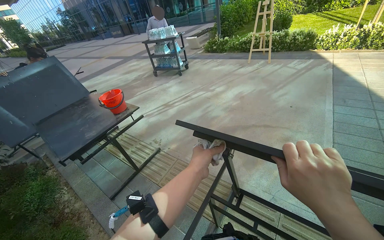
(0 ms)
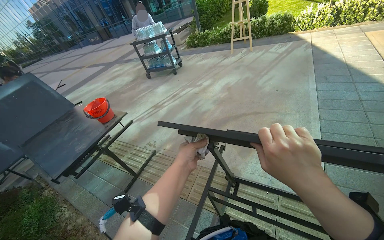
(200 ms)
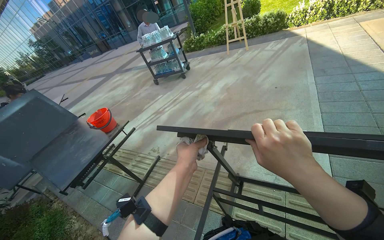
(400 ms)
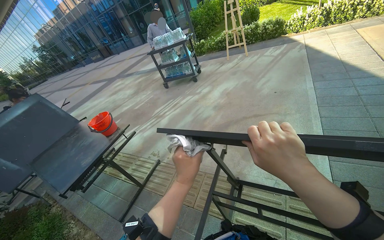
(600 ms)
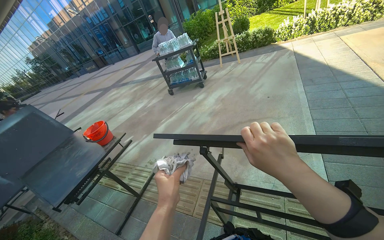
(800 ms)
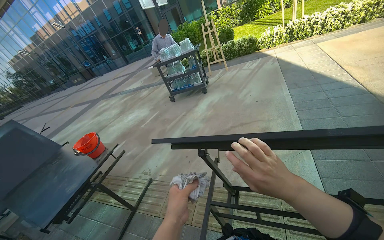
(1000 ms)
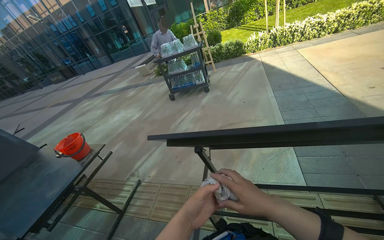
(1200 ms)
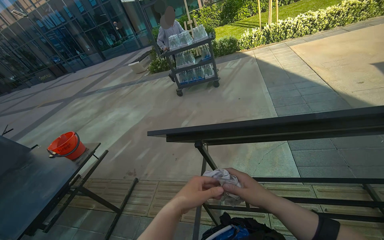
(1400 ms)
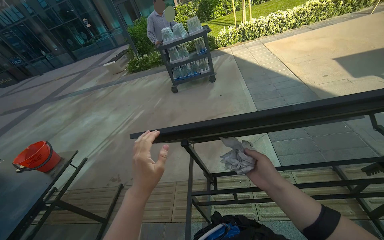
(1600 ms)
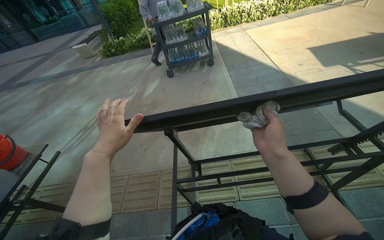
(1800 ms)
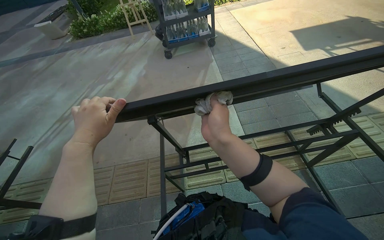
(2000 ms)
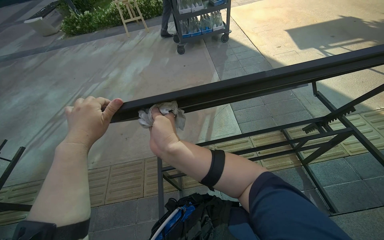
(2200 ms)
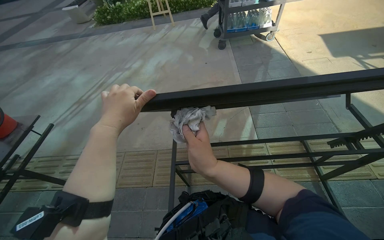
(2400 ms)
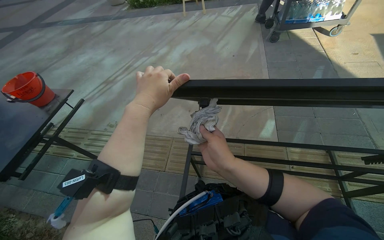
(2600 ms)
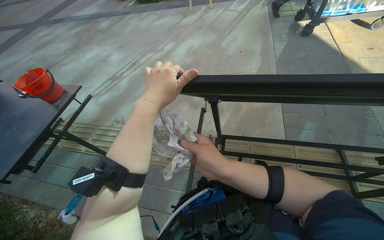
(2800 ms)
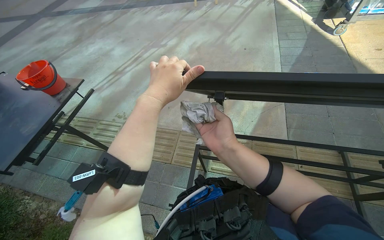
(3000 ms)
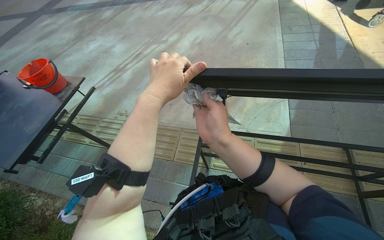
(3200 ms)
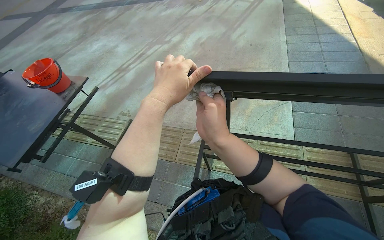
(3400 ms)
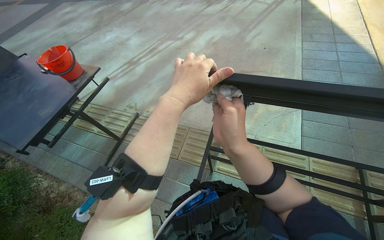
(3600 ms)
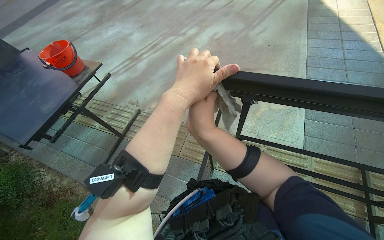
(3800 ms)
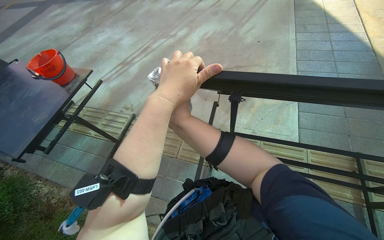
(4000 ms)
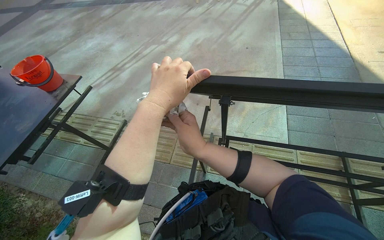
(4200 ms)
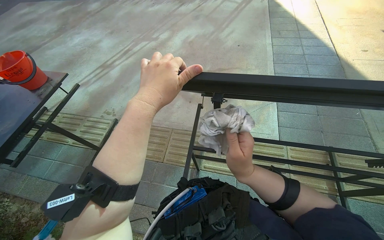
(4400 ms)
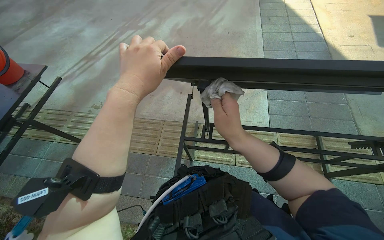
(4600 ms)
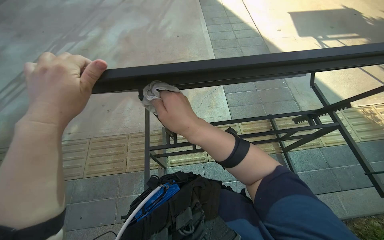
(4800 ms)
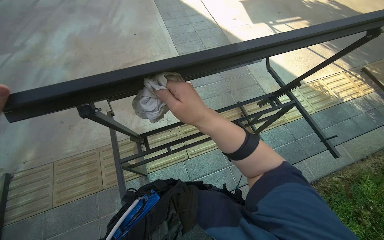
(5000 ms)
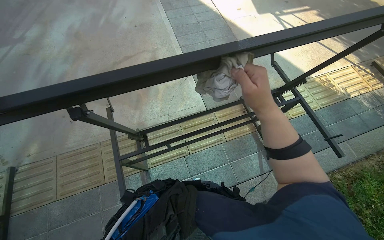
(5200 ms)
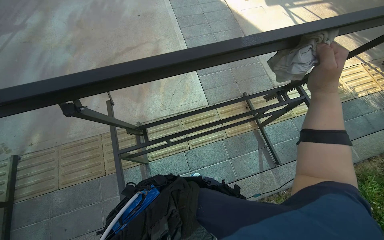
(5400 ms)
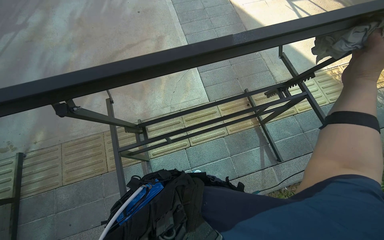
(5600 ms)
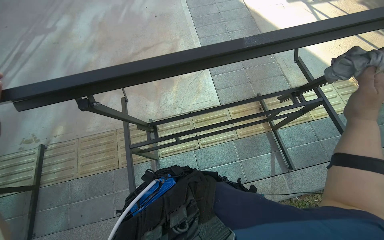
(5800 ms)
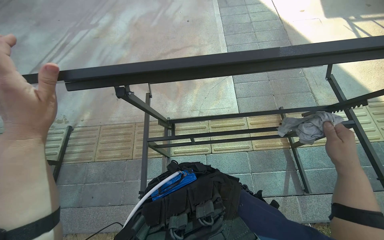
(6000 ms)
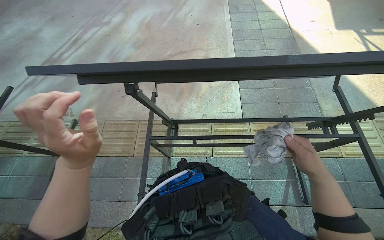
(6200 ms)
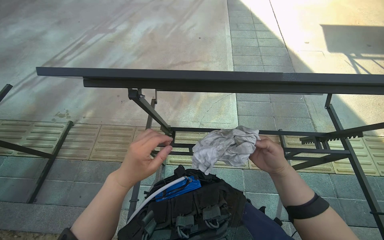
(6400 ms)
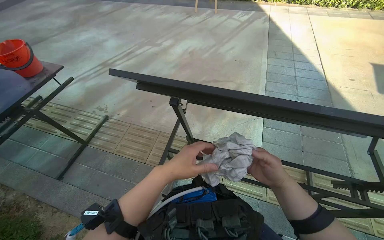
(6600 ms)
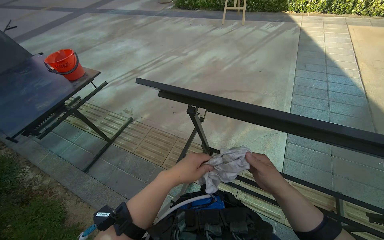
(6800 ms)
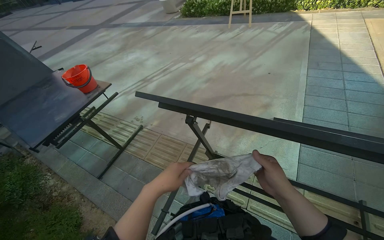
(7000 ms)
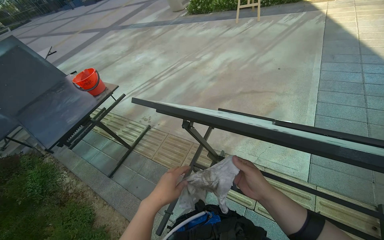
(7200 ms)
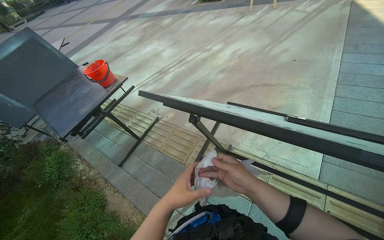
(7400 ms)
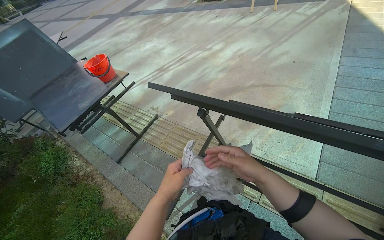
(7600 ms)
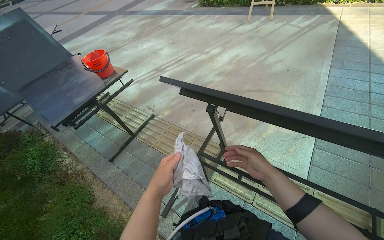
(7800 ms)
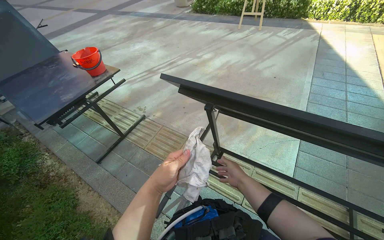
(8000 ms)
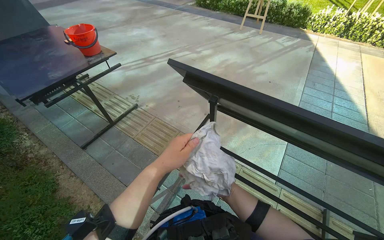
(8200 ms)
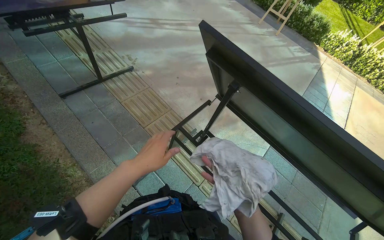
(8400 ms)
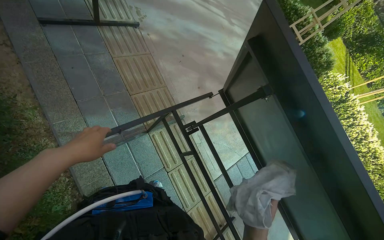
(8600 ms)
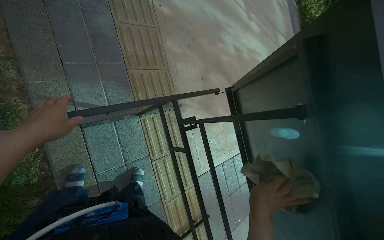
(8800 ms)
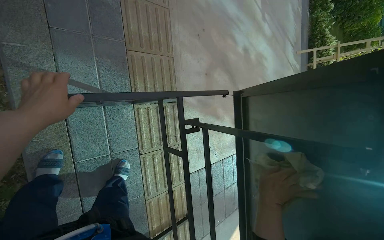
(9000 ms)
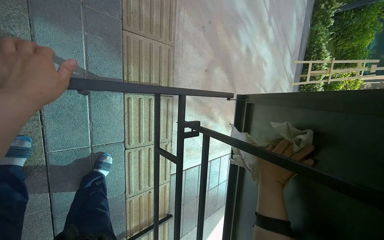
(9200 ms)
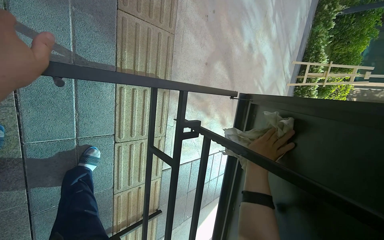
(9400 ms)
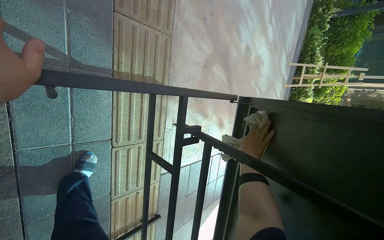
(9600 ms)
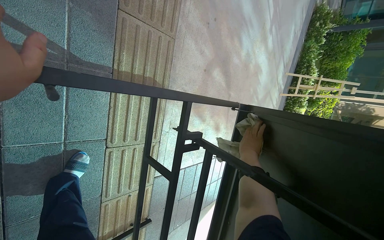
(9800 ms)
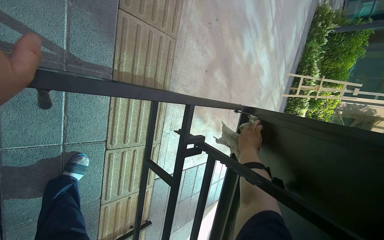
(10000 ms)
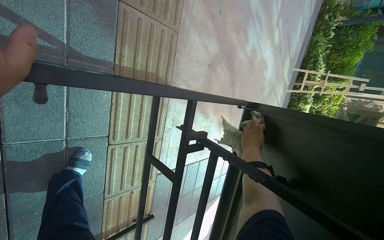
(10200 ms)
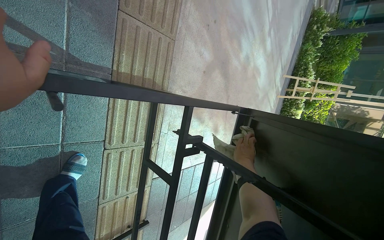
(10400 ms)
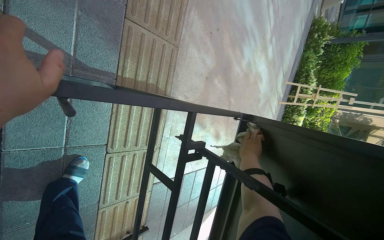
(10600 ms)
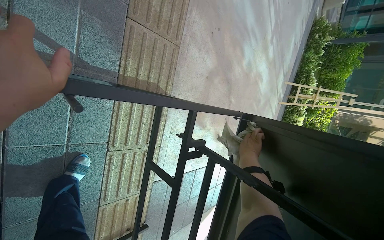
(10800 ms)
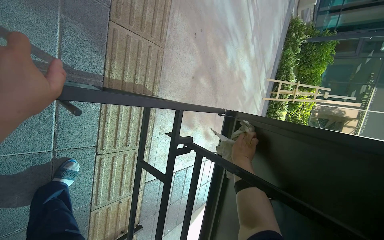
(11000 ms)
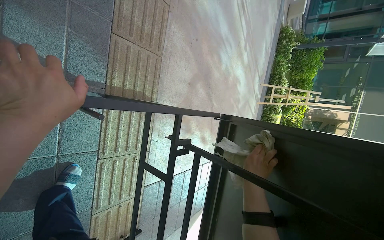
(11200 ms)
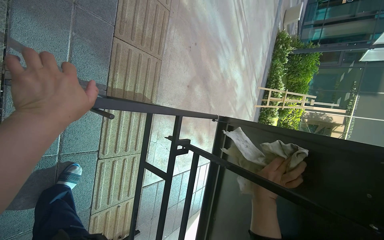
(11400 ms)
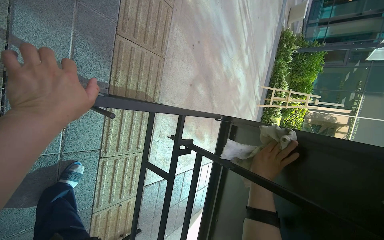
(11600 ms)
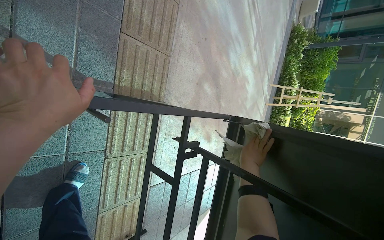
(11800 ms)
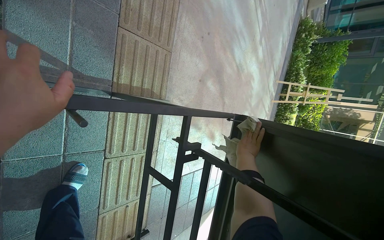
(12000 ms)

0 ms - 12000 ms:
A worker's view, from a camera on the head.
Job: wiping surfaces.
The whole recording: Wiping table structure. The worker wipes the metal structure of a black table with a white cloth.
0 ms - 1600 ms: The wearer's head swings some 30 degrees to the right. The left hand travels nearer to the camera by roughly 10 cm, and reaches some 10 cm down the picture, then returns.
1600 ms - 3000 ms: The wearer looks approximately 15 degrees further downward. The right hand moves to the left, approximately 20 cm.
3000 ms - 4400 ms: The right hand goes to the left and returns, roughly 10 cm each way.
4400 ms - 6000 ms: The head turns to the right by roughly 15 degrees.
6000 ms - 7600 ms: The head turns to the left by some 35 degrees.
7600 ms - 9000 ms: The wearer moves some 50 cm. The view pans to the right by approximately 30 degrees. The wearer looks approximately 20 degrees further downward. The scene rotates clockwise by some 65 degrees.
9000 ms - 10400 ms: The right hand travels up the picture and farther from the camera by roughly 30 cm.
10400 ms - 12000 ms: The right hand goes roughly 10 cm nearer to the camera.

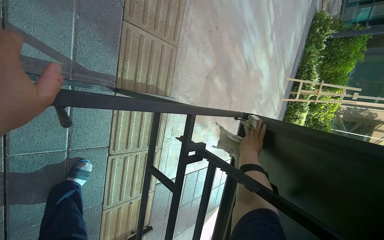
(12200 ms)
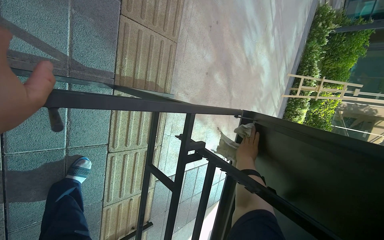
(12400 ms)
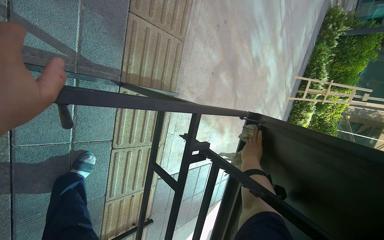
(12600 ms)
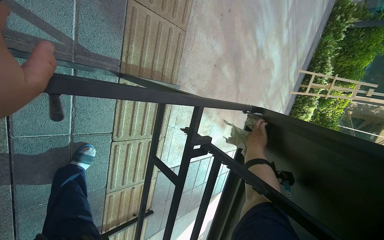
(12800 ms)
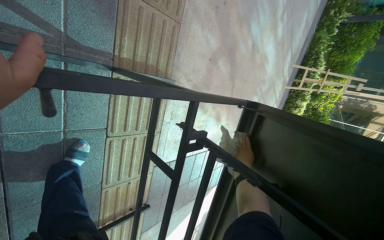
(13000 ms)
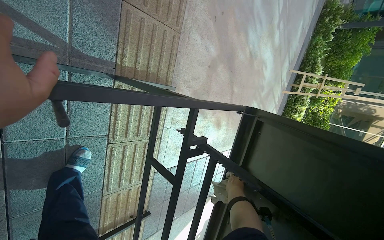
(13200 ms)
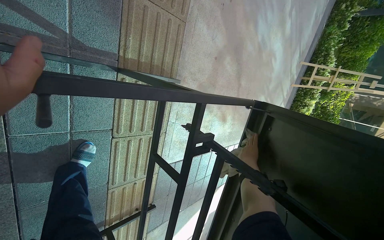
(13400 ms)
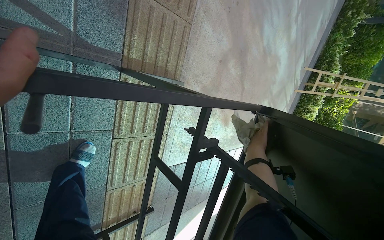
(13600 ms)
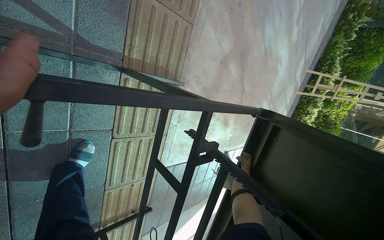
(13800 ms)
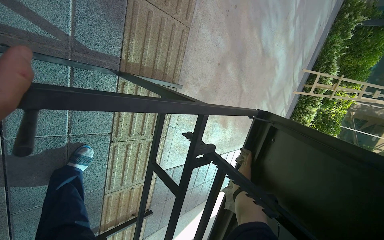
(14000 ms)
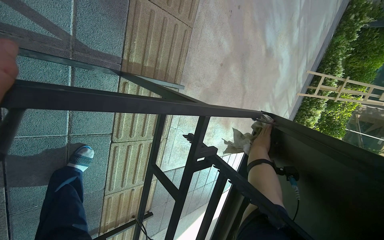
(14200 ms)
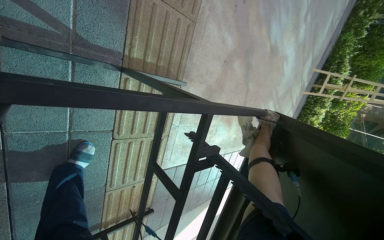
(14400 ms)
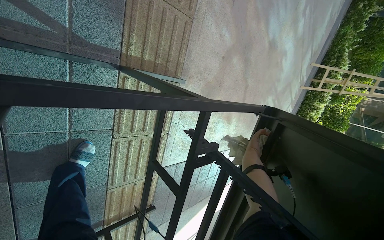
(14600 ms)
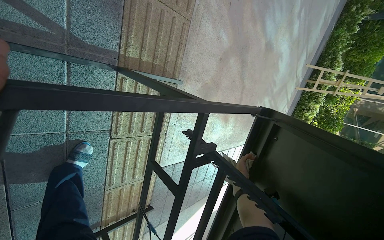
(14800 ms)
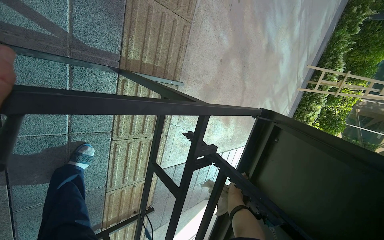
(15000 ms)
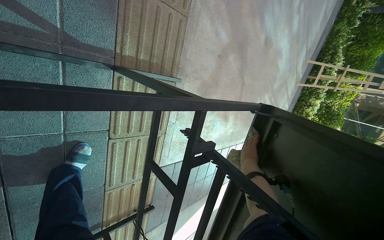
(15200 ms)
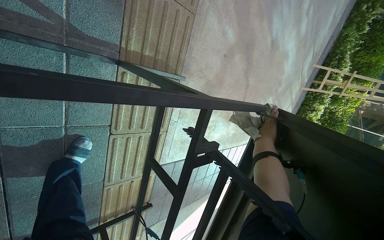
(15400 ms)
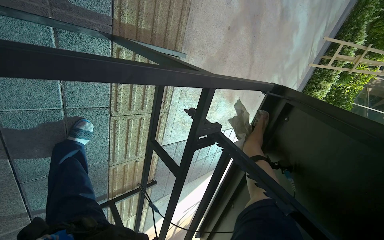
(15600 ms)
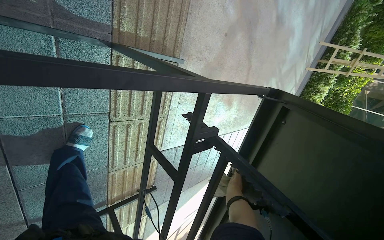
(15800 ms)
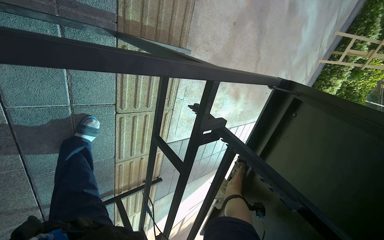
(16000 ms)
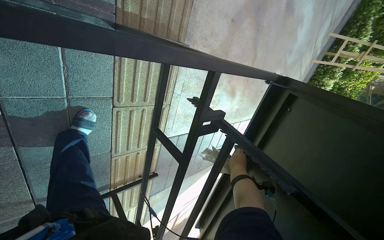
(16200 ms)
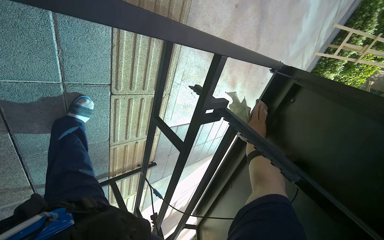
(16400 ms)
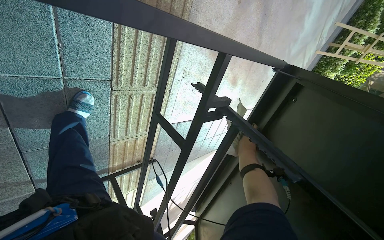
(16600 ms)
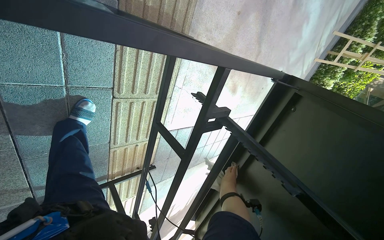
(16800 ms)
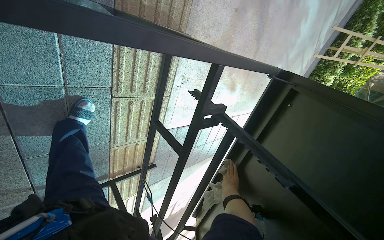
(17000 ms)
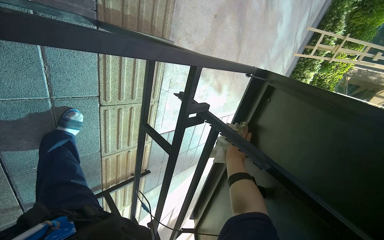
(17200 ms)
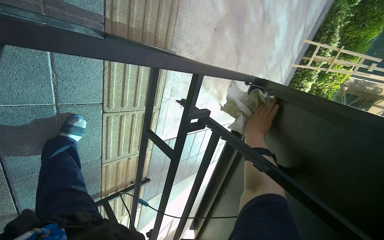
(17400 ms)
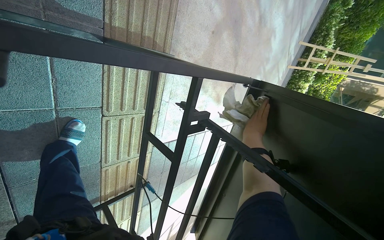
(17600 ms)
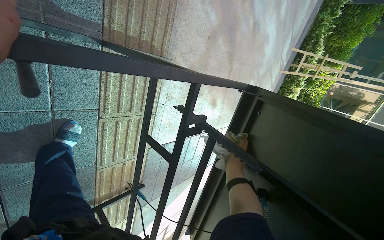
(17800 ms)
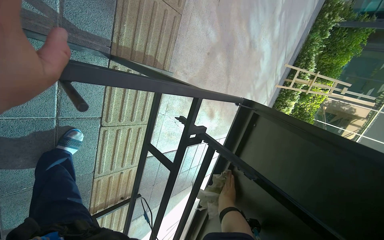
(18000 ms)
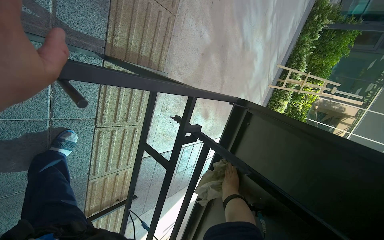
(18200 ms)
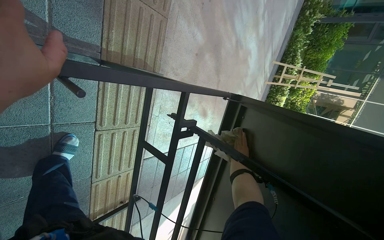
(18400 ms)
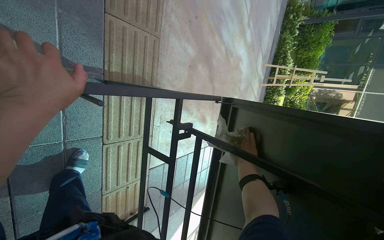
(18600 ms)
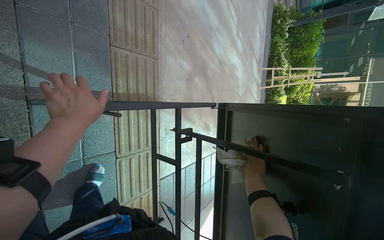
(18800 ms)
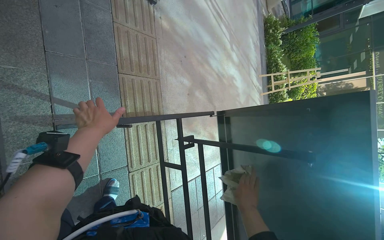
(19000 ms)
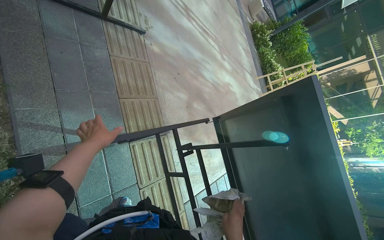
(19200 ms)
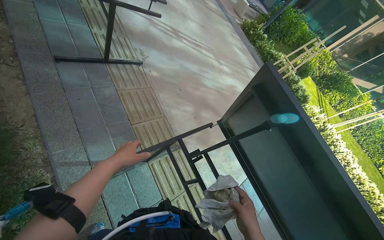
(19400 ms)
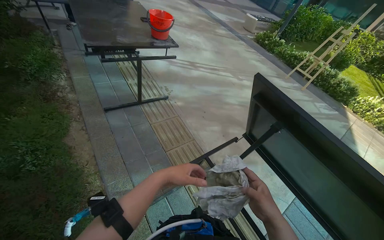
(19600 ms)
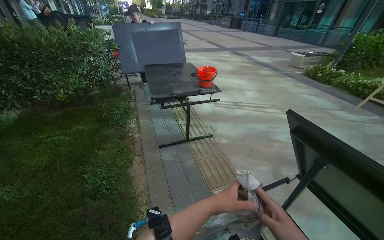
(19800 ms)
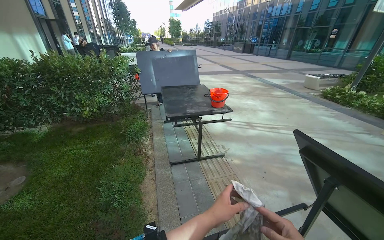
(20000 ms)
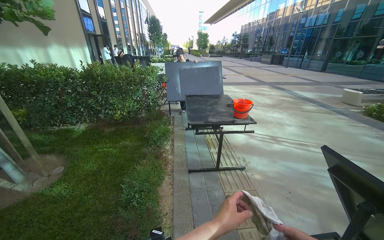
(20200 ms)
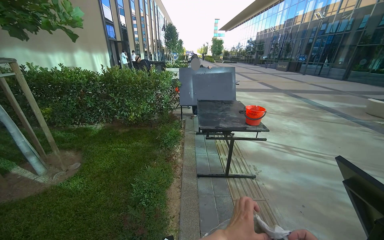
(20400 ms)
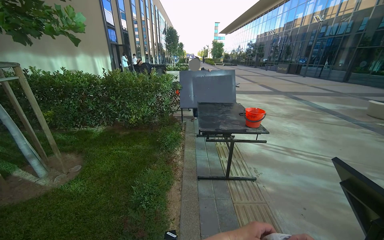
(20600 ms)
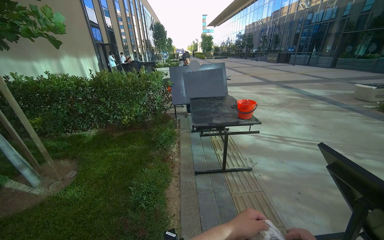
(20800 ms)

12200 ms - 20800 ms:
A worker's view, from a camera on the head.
Job: wiping surfaces.
The whole recording: Wiping table structure. The worker wipes the metal structure of a black table with a white cloth.
12200 ms - 13600 ms: The right hand shifts roughly 30 cm farther from the camera and down the picture.
13600 ms - 15000 ms: The right hand moves nearer and farther over about 20 cm, changing direction 2 times.
15000 ms - 16600 ms: The wearer looks roughly 15 degrees further downward.
16600 ms - 18000 ms: The camera pitches upward, by approximately 10 degrees. The right hand travels down the picture and back again, about 10 cm each way.
18000 ms - 19400 ms: The wearer moves about 50 cm. The view tilts roughly 25 degrees upward. Everything in view rotates some 45 degrees counterclockwise.
19400 ms - 20800 ms: The camera is aimed approximately 45 degrees further to the left. The wearer looks about 35 degrees further upward.
